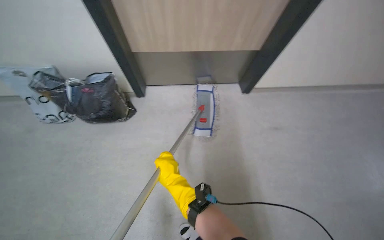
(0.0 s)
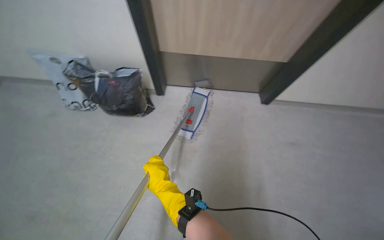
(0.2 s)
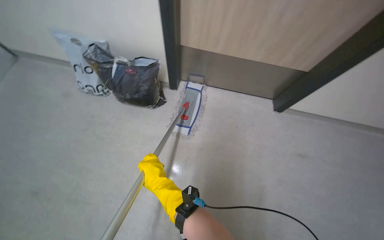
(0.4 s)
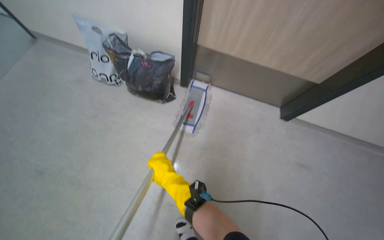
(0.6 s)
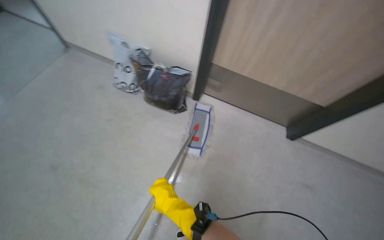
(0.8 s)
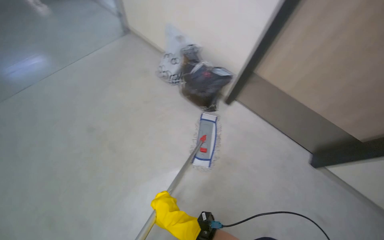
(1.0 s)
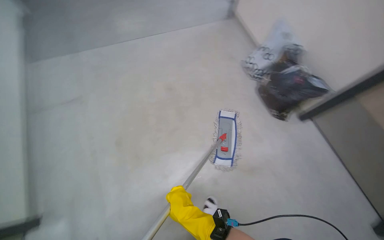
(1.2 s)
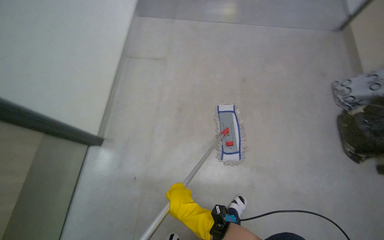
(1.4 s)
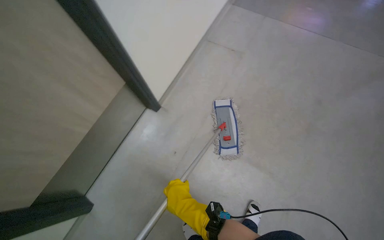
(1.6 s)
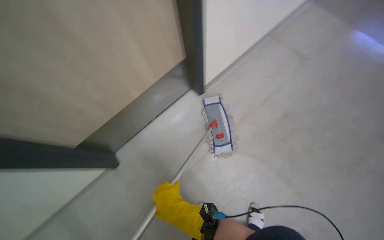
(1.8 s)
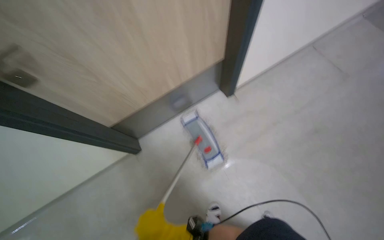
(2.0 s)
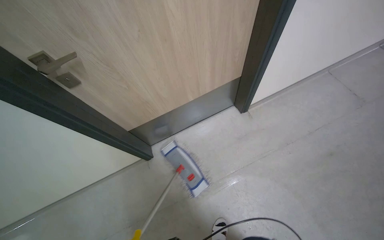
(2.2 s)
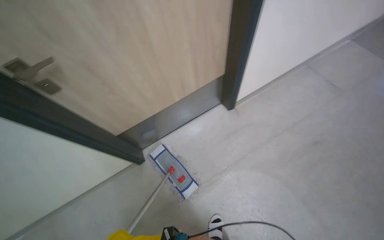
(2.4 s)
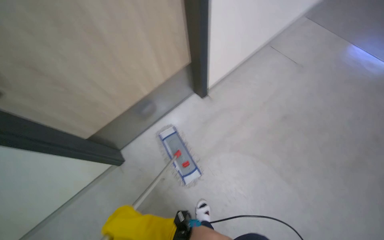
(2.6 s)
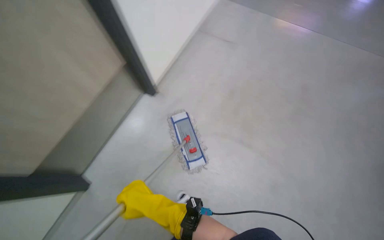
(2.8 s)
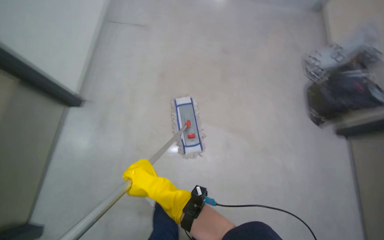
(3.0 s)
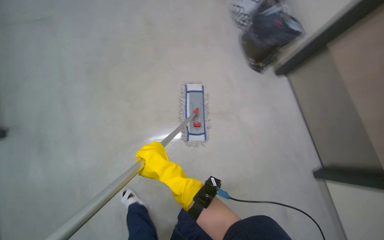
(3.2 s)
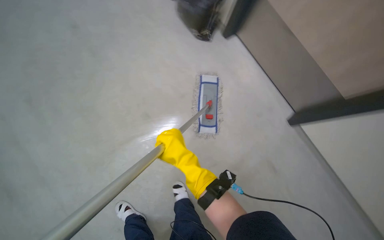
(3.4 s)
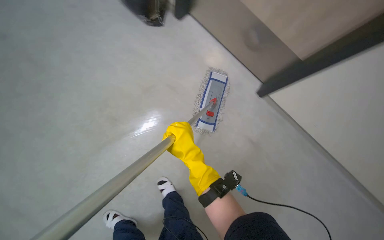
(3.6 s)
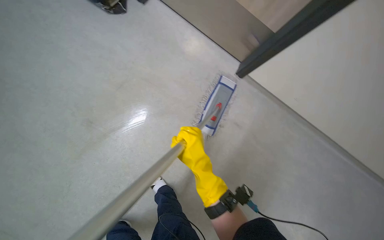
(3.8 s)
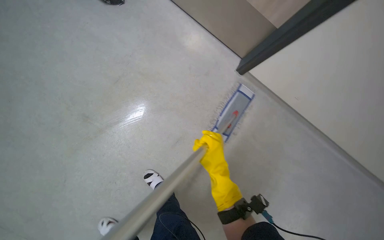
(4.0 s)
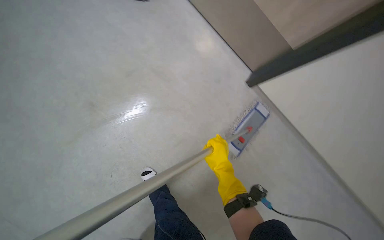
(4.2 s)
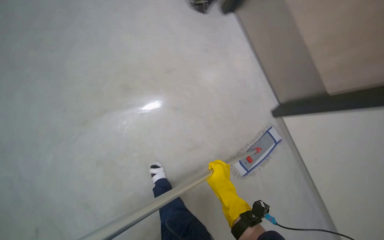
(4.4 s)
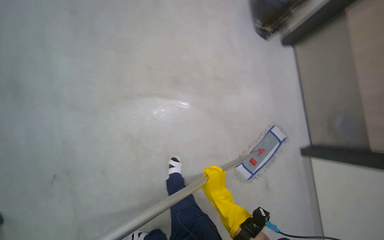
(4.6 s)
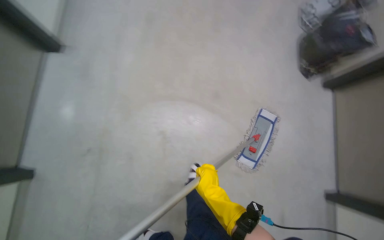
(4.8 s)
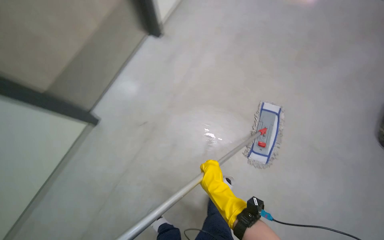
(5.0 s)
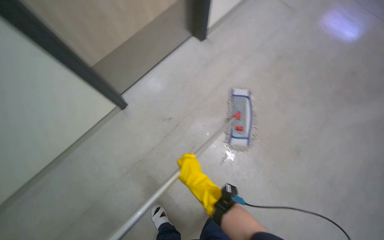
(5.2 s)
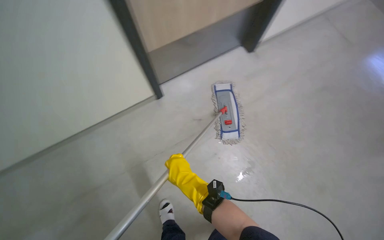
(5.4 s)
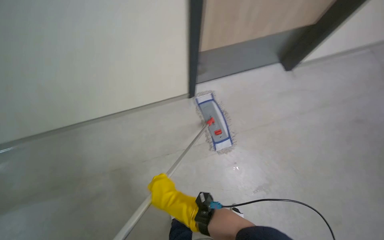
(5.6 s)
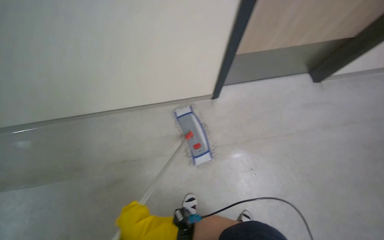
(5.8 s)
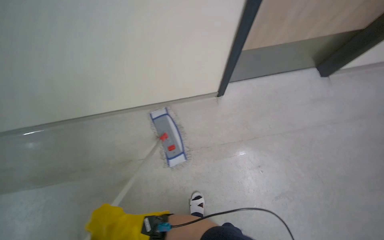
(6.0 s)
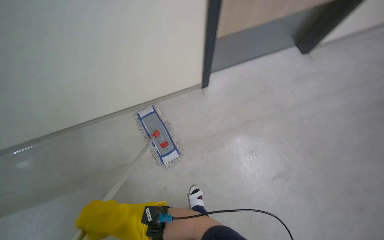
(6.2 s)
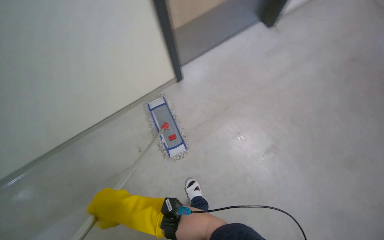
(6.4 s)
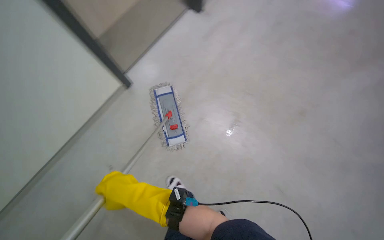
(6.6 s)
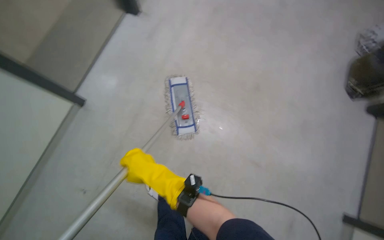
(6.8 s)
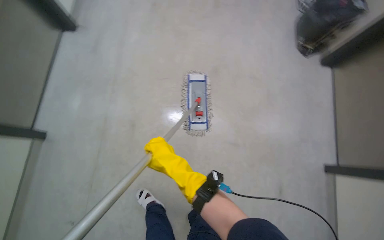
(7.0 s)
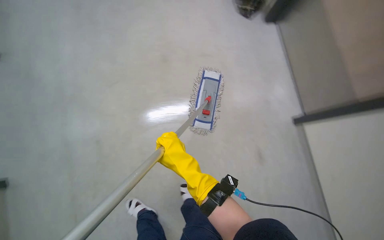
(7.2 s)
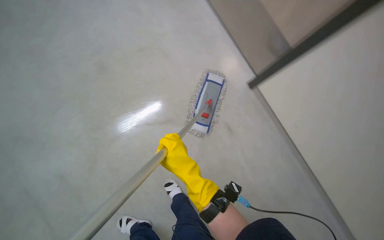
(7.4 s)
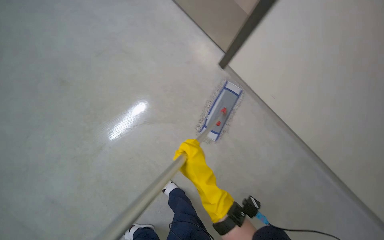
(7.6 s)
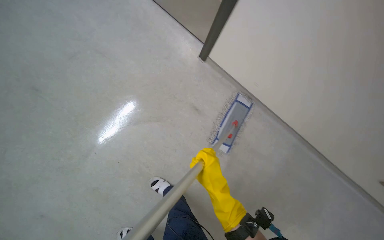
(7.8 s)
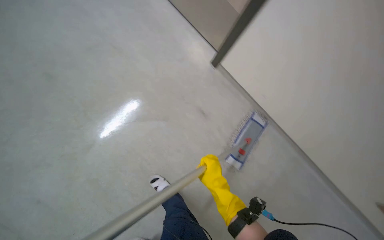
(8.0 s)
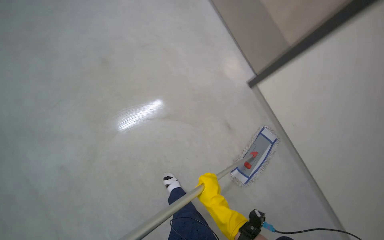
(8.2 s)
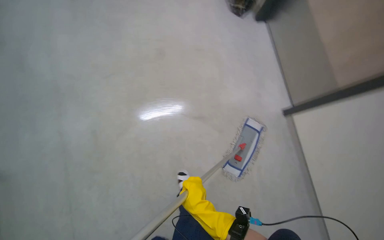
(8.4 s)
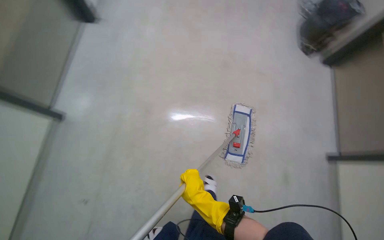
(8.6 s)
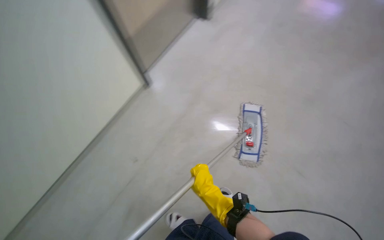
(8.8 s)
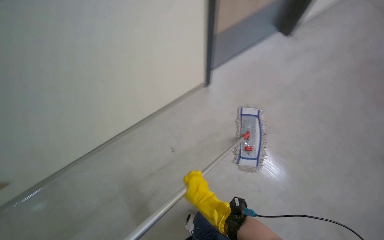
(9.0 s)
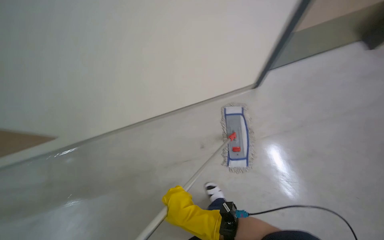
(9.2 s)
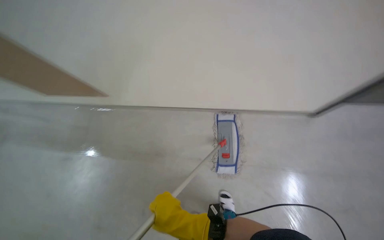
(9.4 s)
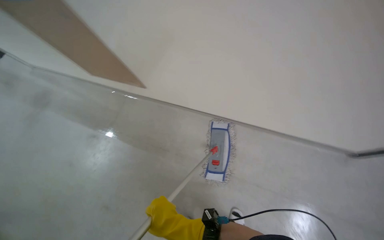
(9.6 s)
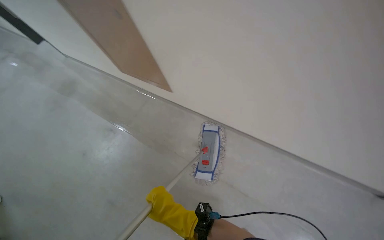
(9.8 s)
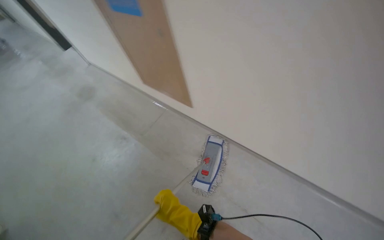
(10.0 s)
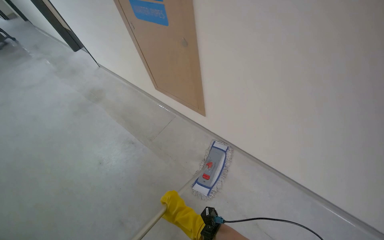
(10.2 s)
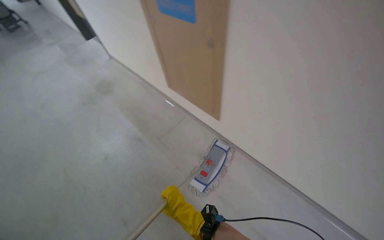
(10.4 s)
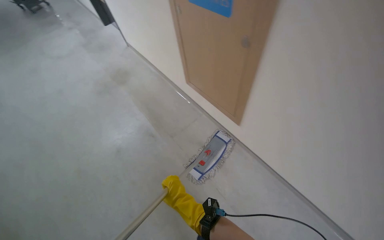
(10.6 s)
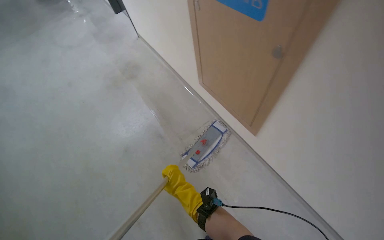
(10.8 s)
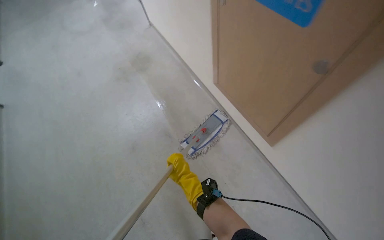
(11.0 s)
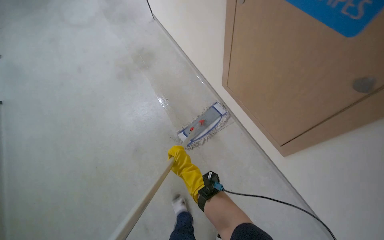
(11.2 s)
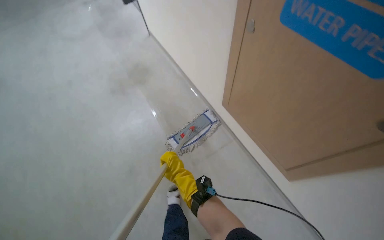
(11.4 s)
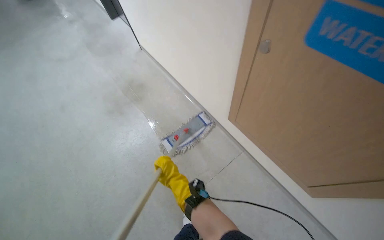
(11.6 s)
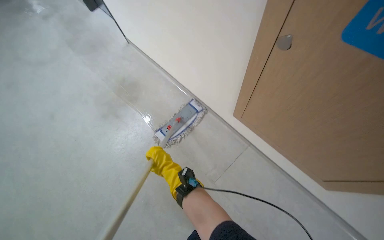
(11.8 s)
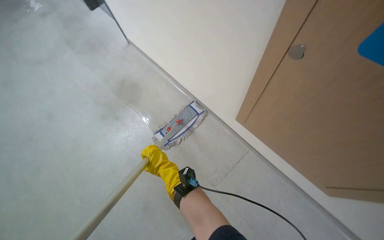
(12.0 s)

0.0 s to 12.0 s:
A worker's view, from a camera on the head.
Job: mopping floor.
The whole recording: Mopping hallway floor. The worker mops the hallway floor, wringing out the mop head and moving the cleaning cart as needed.
0.0 to 1.6 s: The wearer moves roughly 40 cm. The head rotates some 75 degrees to the left.
1.6 to 3.0 s: The head turns to the right by about 15 degrees.
3.0 to 4.4 s: The wearer looks approximately 55 degrees further to the left.
4.4 to 6.0 s: The wearer looks approximately 20 degrees further upward.
6.0 to 7.6 s: The view tips downward by approximately 15 degrees.
7.6 to 9.0 s: The camera is aimed some 20 degrees further to the left. The view tips upward by roughly 15 degrees.
10.4 to 12.0 s: The view tips downward by some 15 degrees.

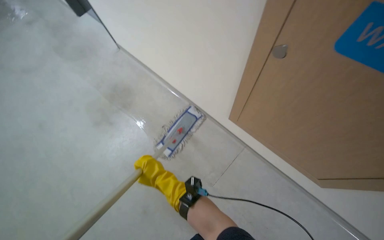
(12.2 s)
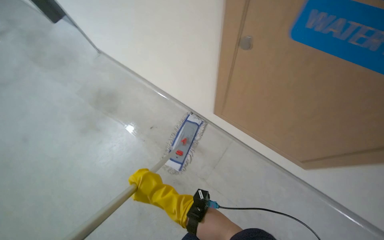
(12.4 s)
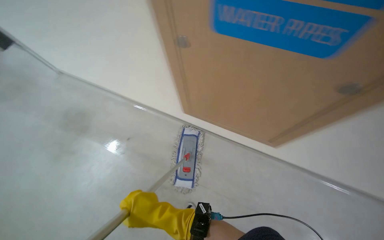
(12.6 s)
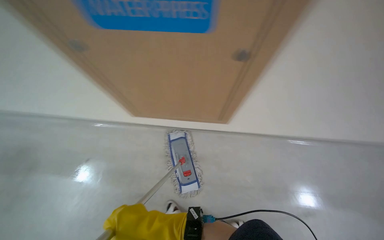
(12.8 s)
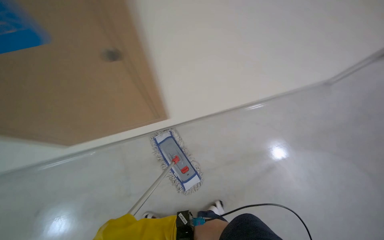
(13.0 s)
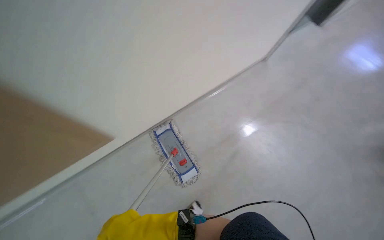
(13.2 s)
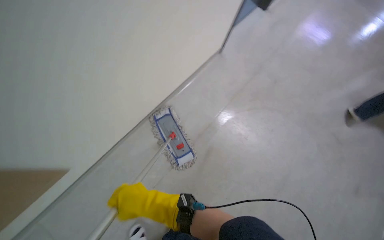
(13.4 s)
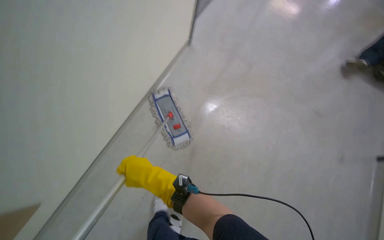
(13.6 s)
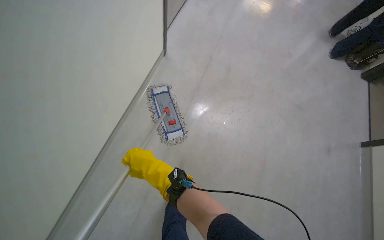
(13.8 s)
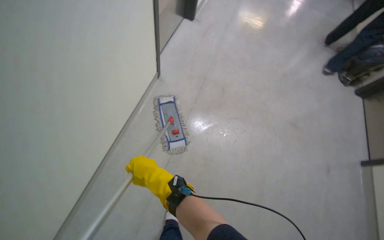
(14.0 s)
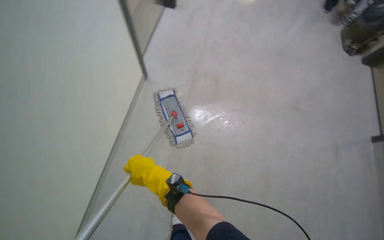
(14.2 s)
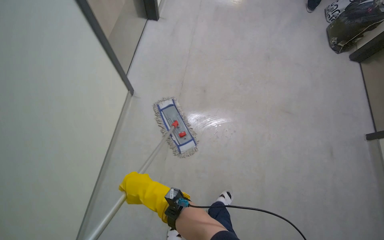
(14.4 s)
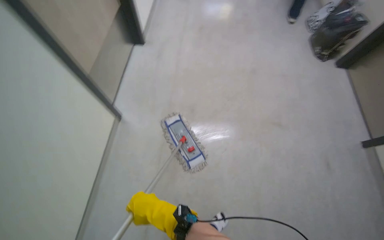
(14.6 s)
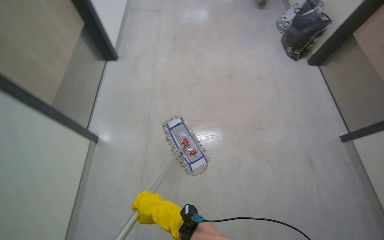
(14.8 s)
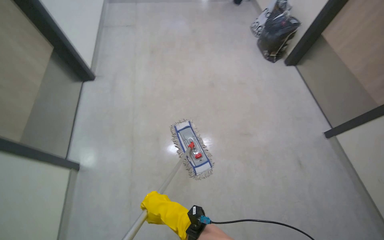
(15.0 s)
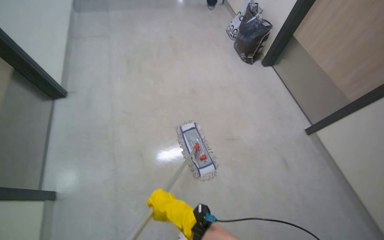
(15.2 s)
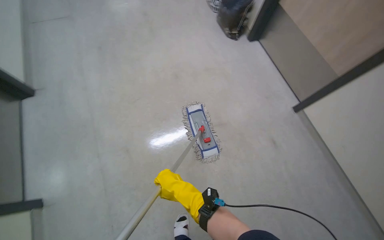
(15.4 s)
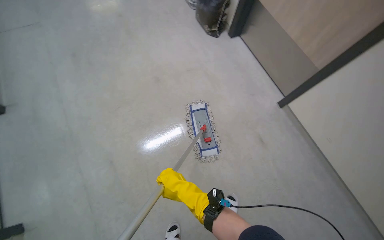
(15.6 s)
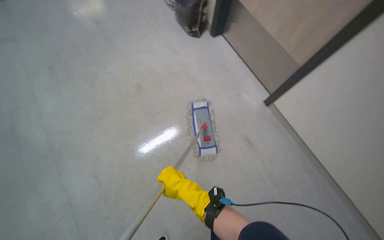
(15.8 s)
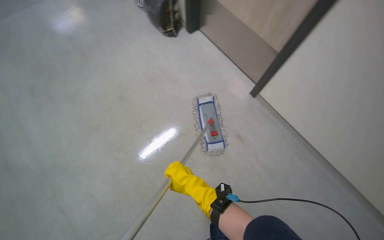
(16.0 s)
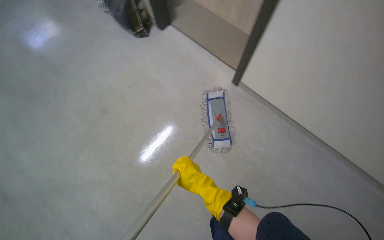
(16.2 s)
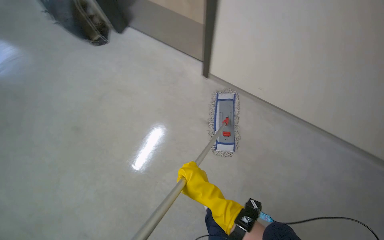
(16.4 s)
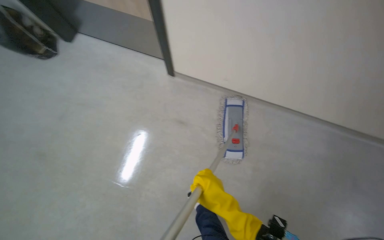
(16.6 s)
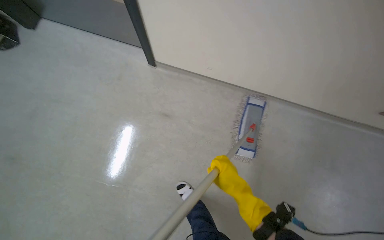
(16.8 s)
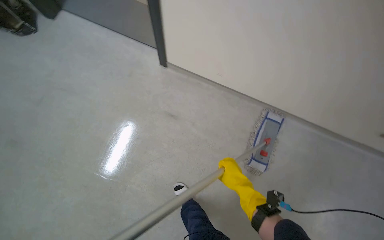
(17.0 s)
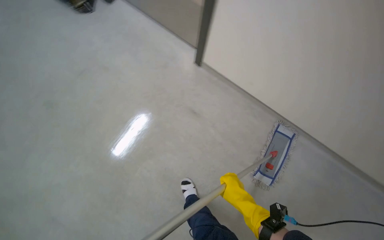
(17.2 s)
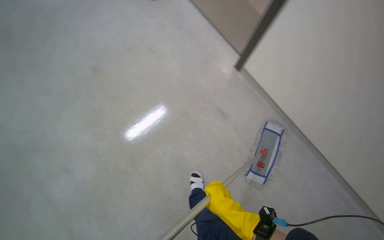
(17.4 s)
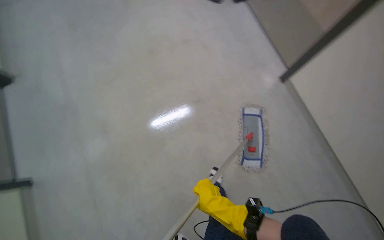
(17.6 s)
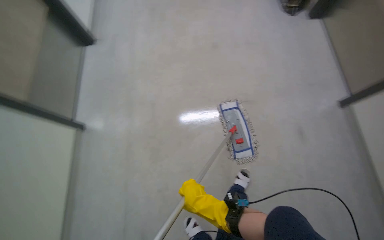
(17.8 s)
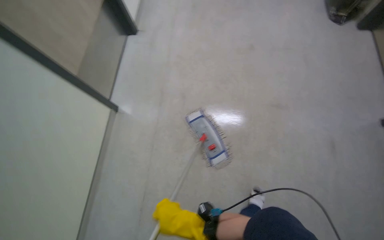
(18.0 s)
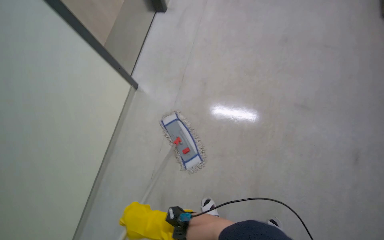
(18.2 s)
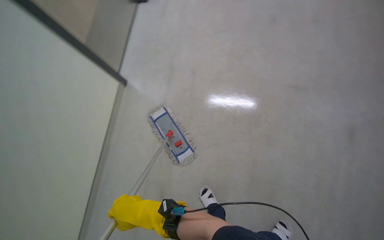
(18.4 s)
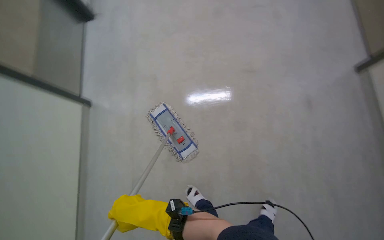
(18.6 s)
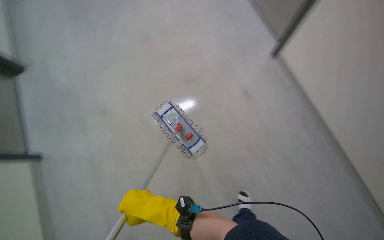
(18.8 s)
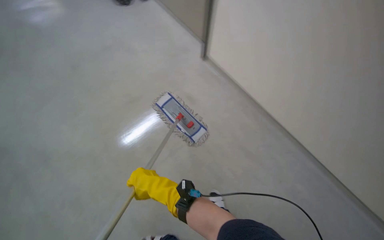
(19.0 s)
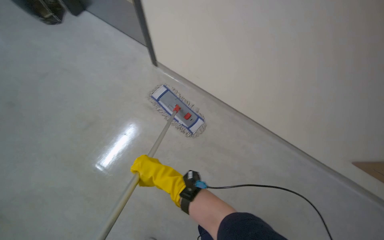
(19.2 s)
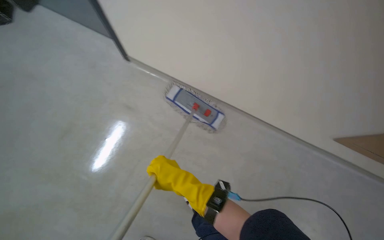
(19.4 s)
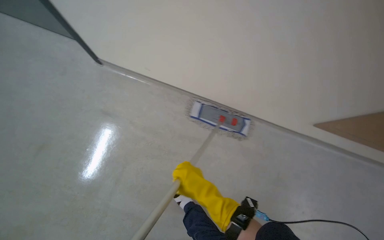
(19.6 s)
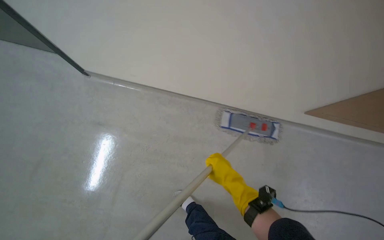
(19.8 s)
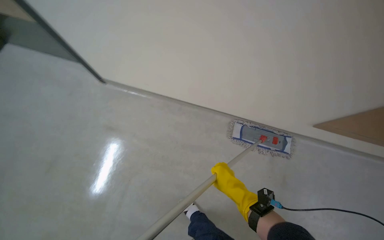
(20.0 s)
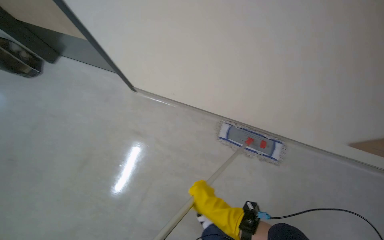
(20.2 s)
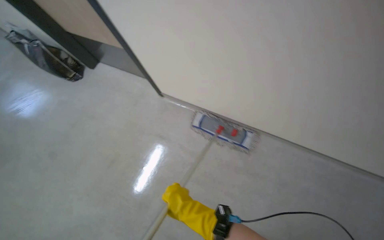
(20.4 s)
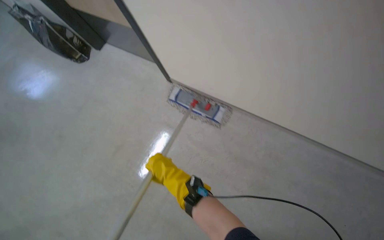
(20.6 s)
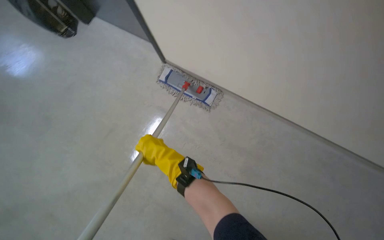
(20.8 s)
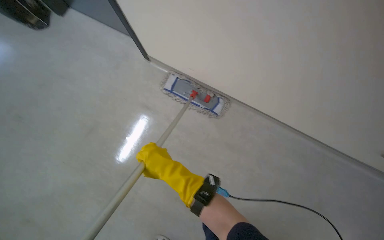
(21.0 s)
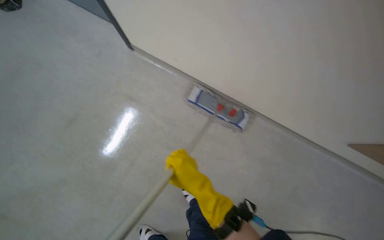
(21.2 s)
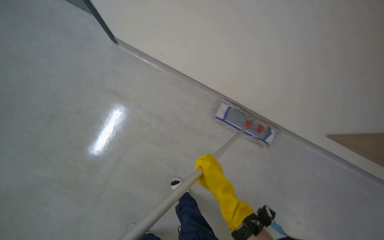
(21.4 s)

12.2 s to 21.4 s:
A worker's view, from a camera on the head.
Job: mopping floor.
The whole recording: Mopping hallway floor. The worker mops the hallway floor, wringing out the mop head and moving the cleaning cart as needed.
13.8 to 15.2 s: The camera travels about 40 cm. The camera pitches upward, by some 15 degrees. The scene rotates counterclockwise by some 30 degrees.
15.2 to 16.8 s: The camera travels some 60 cm. The view tilts some 20 degrees downward.
16.8 to 18.4 s: The head rotates roughly 40 degrees to the right.
